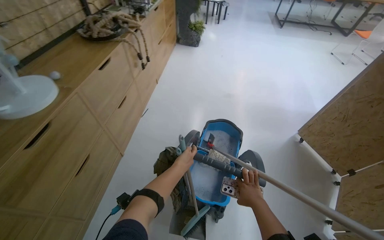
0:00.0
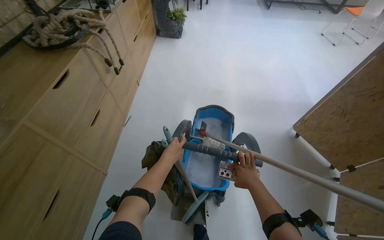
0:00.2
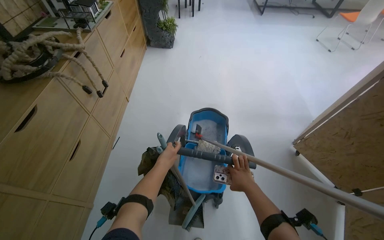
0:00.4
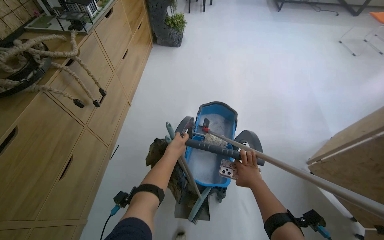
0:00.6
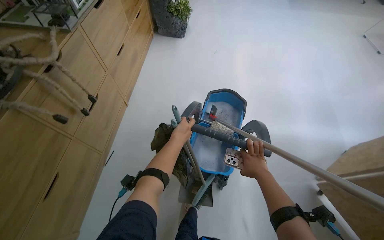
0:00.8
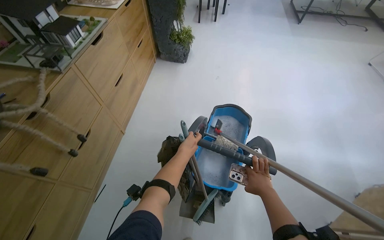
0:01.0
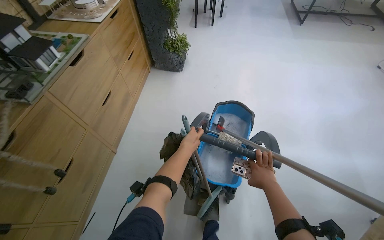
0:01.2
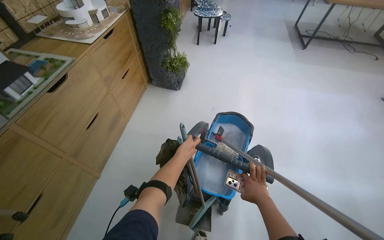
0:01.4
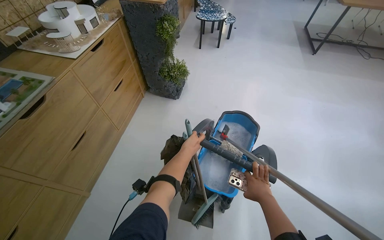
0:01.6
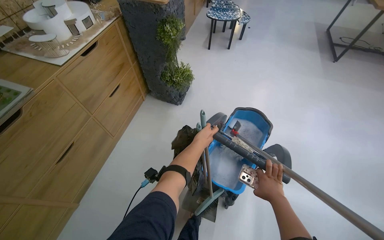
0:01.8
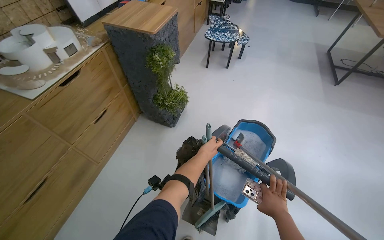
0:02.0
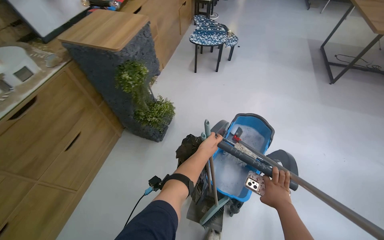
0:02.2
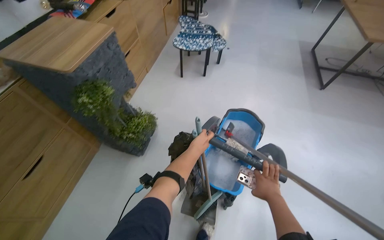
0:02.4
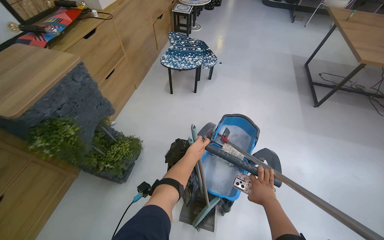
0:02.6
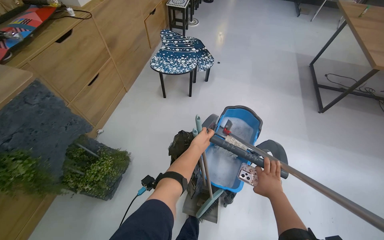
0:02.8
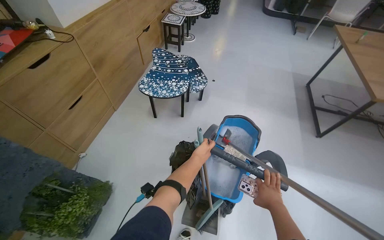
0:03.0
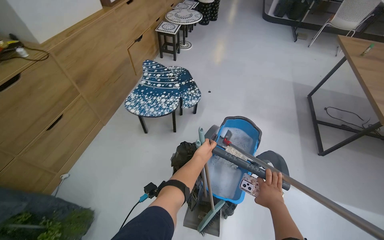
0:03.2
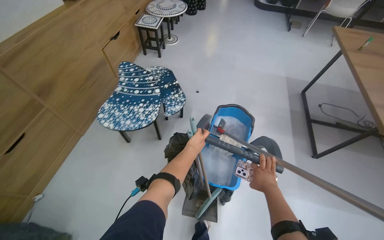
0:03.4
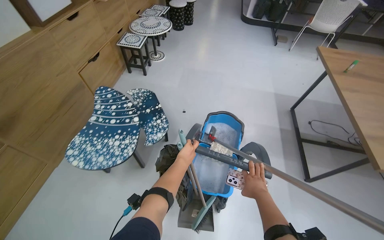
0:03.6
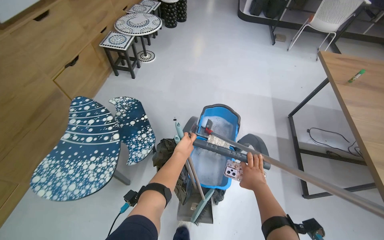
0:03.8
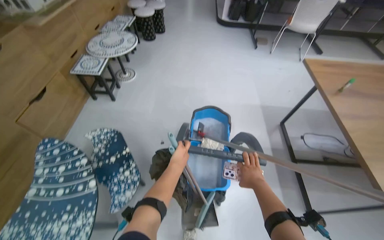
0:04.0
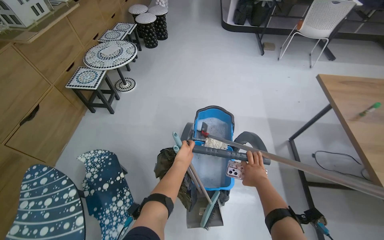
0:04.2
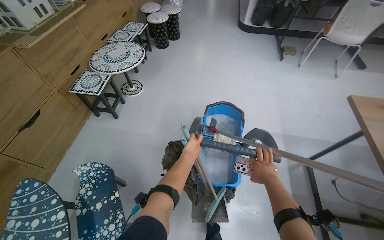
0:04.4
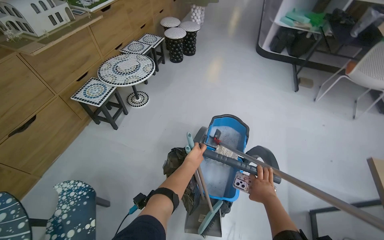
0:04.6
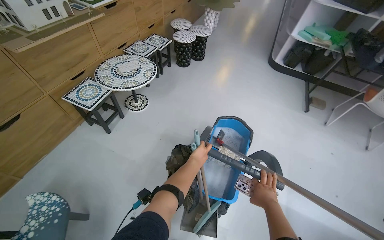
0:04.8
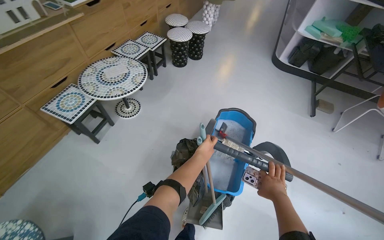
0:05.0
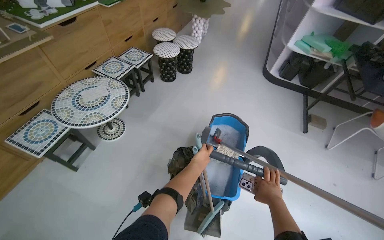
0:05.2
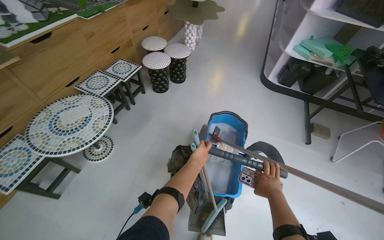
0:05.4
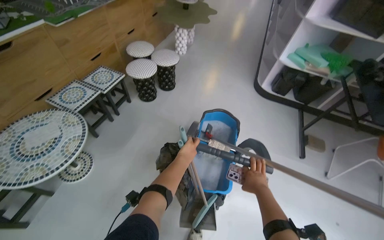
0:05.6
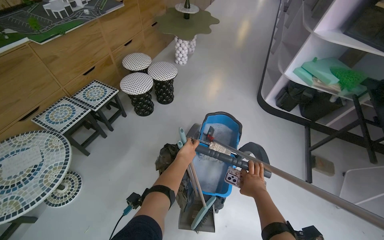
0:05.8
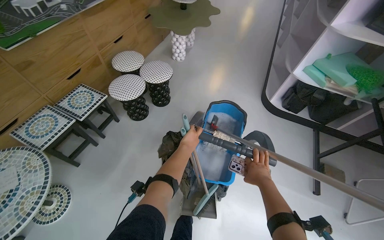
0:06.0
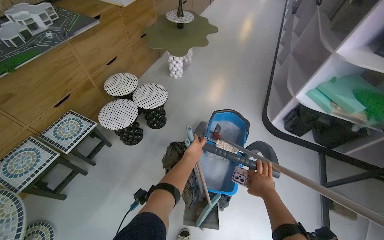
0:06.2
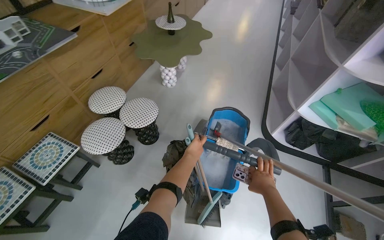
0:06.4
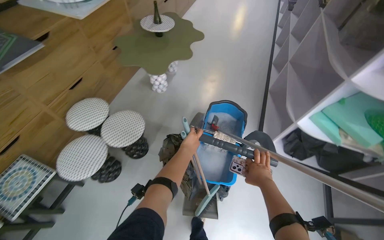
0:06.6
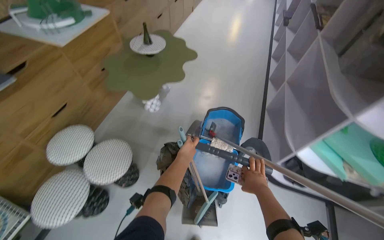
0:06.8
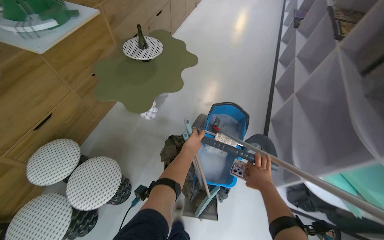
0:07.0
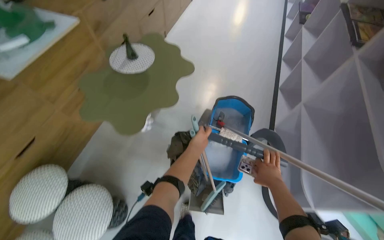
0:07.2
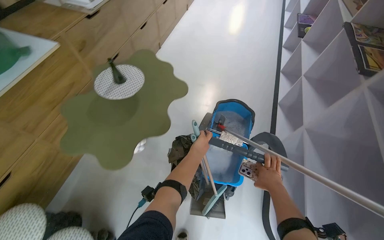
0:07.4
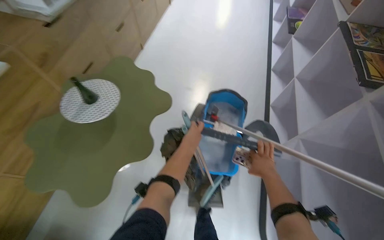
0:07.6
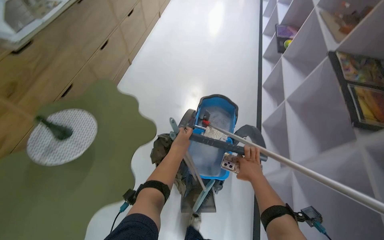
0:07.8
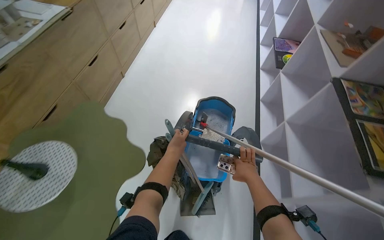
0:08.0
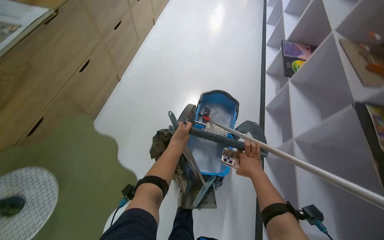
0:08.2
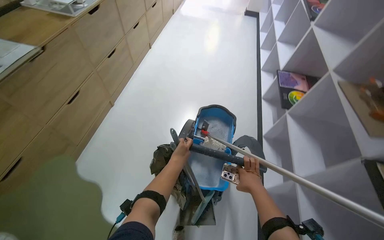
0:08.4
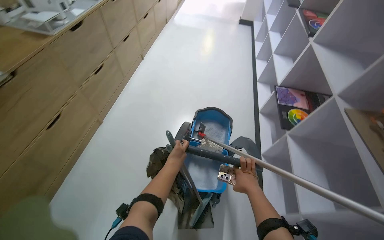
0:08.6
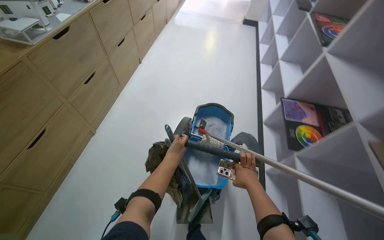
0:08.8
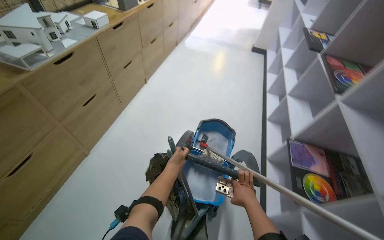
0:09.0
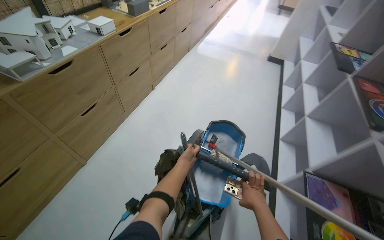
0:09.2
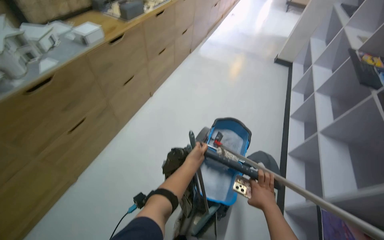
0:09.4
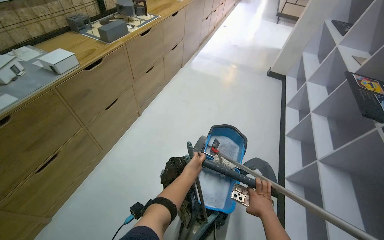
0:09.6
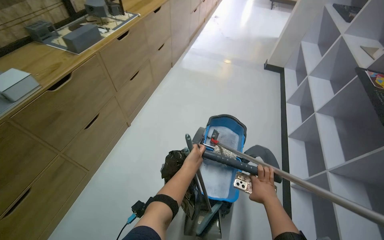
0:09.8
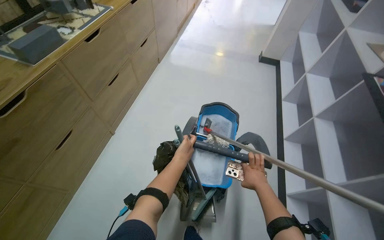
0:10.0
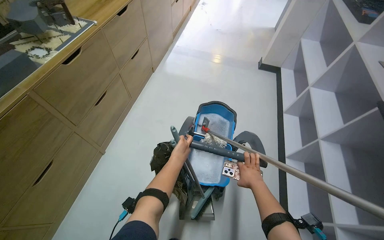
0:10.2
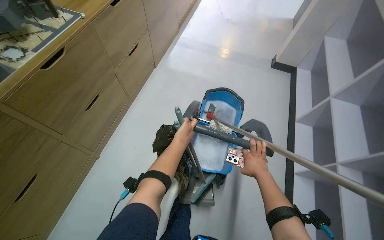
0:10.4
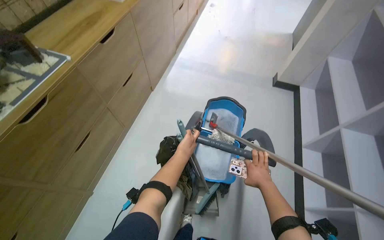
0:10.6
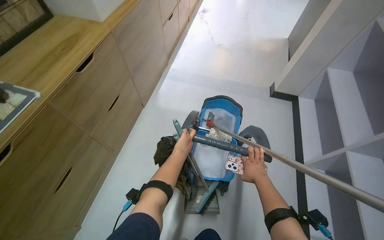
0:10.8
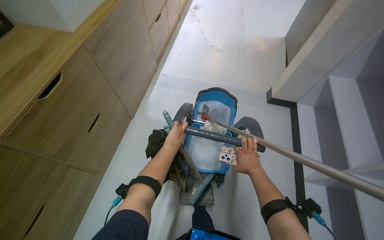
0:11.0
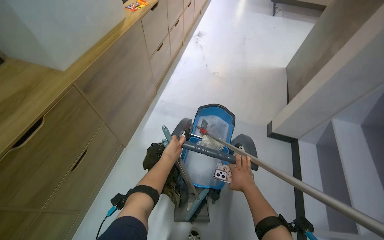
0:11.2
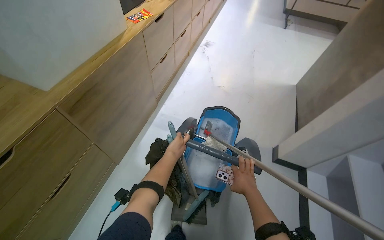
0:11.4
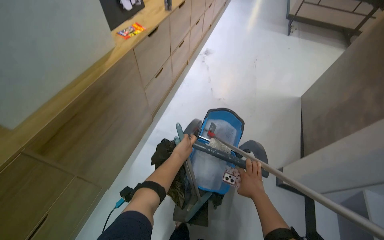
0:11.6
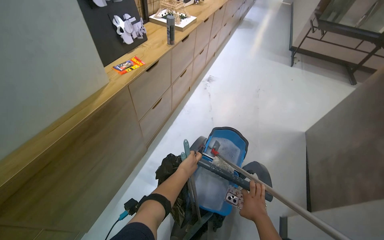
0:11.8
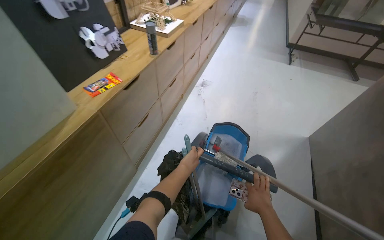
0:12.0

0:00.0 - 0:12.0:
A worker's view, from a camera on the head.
Job: preparing cleaning supplies.
The whole recording: Transporting cleaning cart. The worker pushes a cleaning cart through the office space.
0:00.0 - 0:01.6: The camera is carried about 2 m.
0:01.6 - 0:03.0: The camera is carried approximately 1.5 m.
0:03.0 - 0:04.4: The camera travels some 1.5 m.
0:04.4 - 0:06.0: The wearer moves roughly 2 m.
0:06.0 - 0:07.6: The camera travels some 1.5 m.
0:07.6 - 0:09.0: The camera is carried about 1.5 m.
0:09.0 - 0:10.4: The camera travels some 1.5 m.
0:10.4 - 0:12.0: The wearer moves some 2 m.

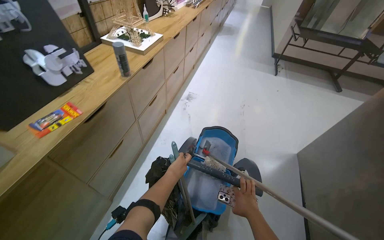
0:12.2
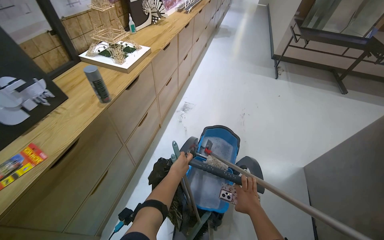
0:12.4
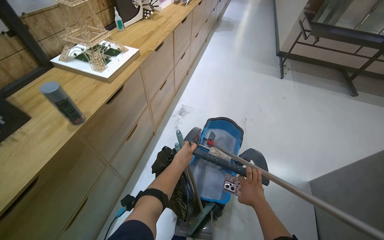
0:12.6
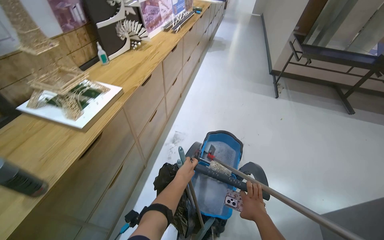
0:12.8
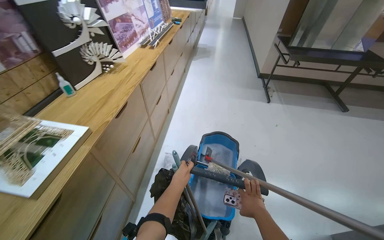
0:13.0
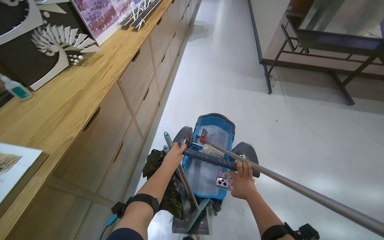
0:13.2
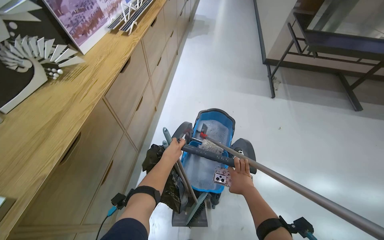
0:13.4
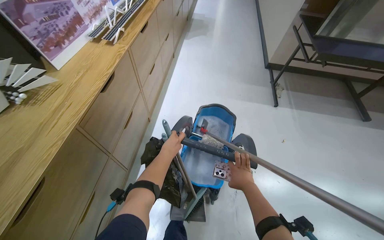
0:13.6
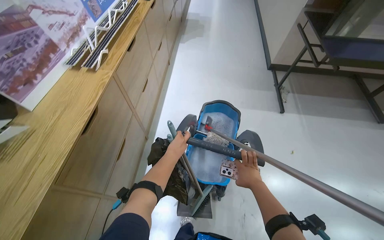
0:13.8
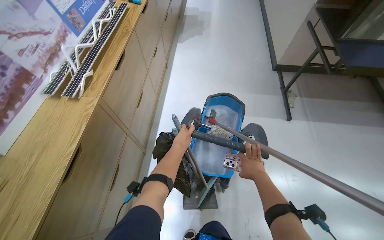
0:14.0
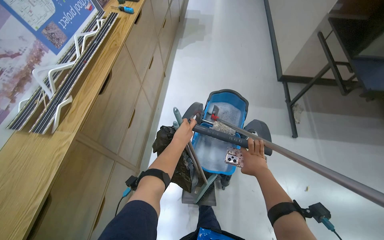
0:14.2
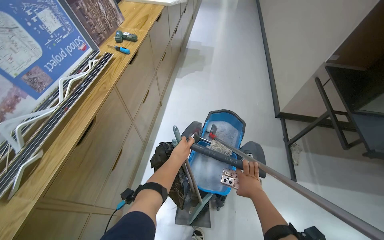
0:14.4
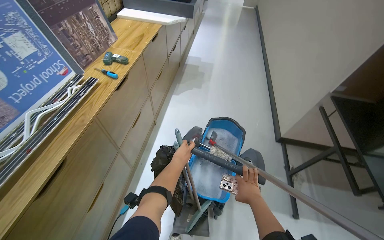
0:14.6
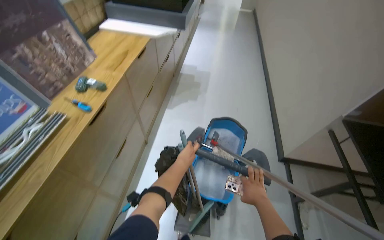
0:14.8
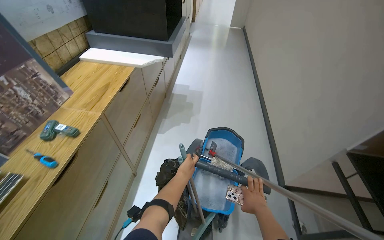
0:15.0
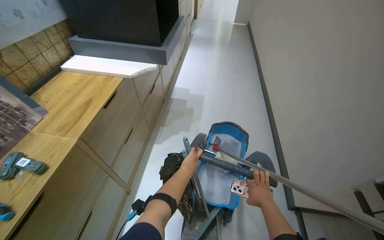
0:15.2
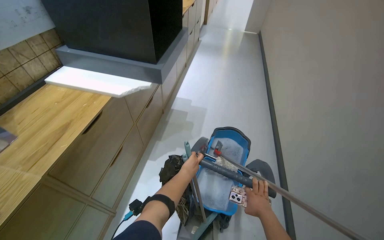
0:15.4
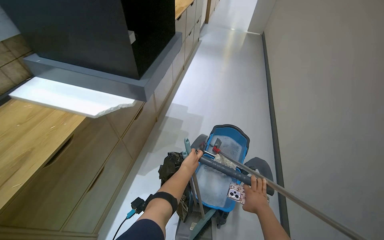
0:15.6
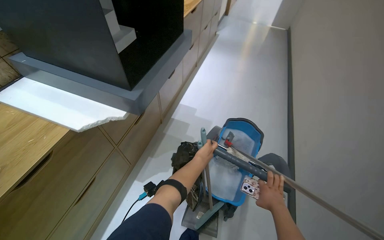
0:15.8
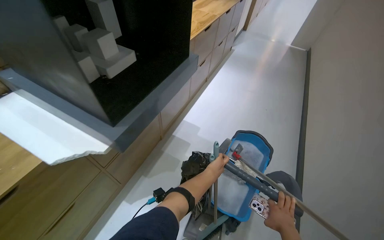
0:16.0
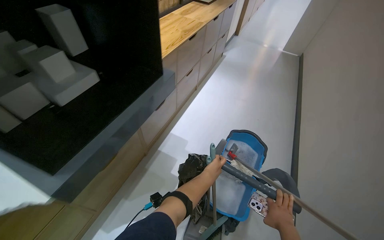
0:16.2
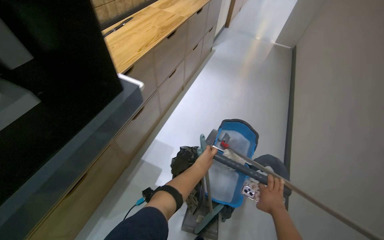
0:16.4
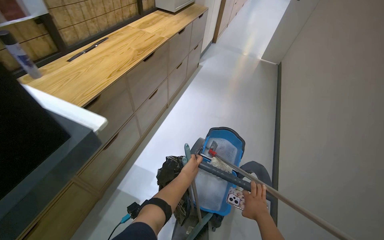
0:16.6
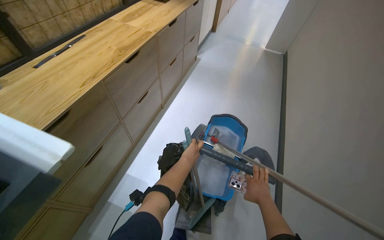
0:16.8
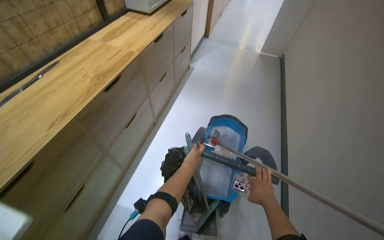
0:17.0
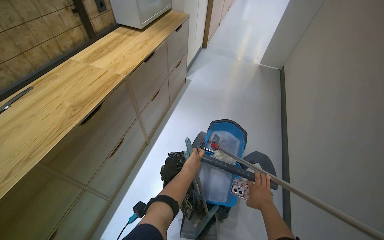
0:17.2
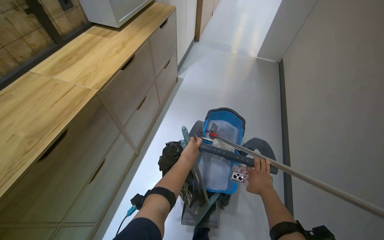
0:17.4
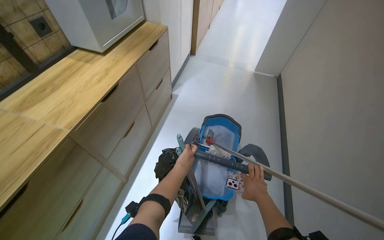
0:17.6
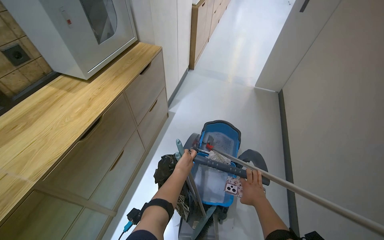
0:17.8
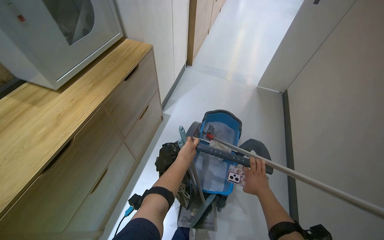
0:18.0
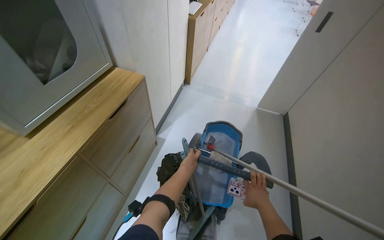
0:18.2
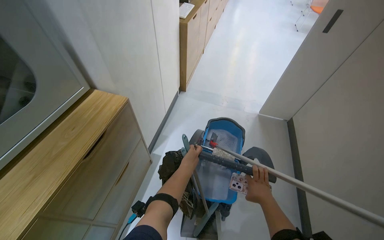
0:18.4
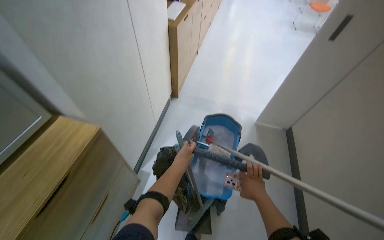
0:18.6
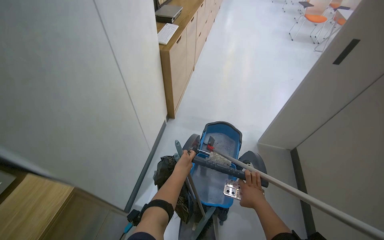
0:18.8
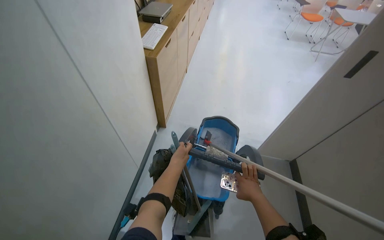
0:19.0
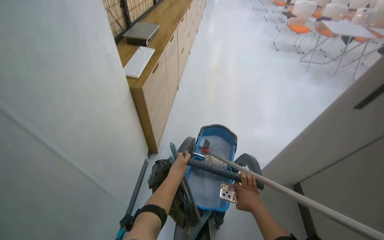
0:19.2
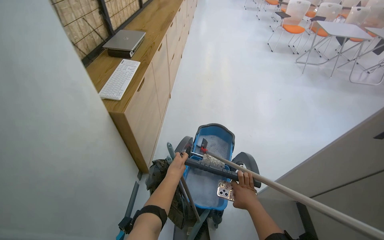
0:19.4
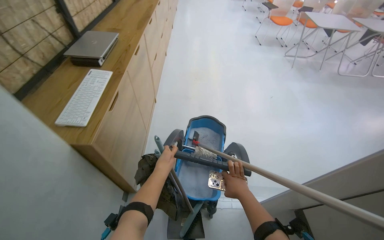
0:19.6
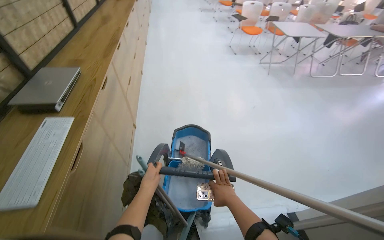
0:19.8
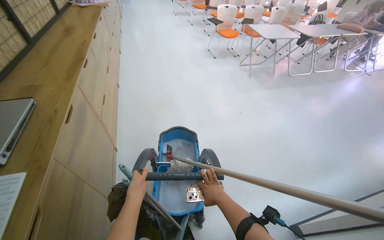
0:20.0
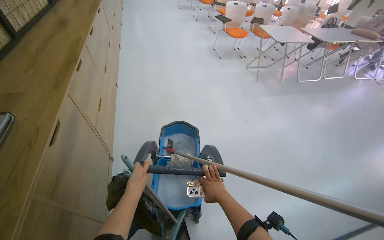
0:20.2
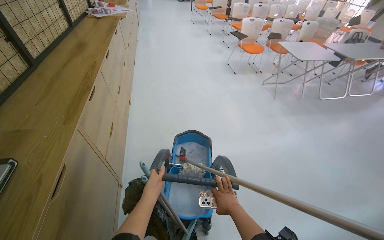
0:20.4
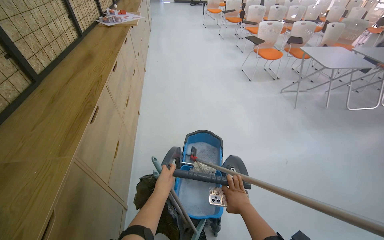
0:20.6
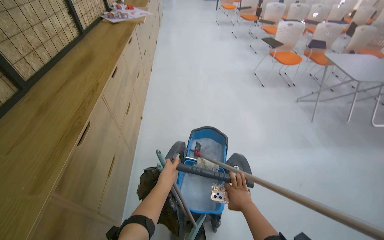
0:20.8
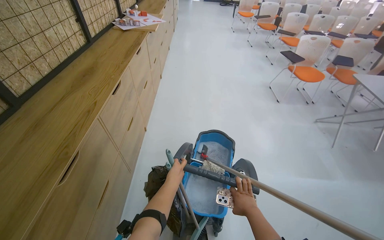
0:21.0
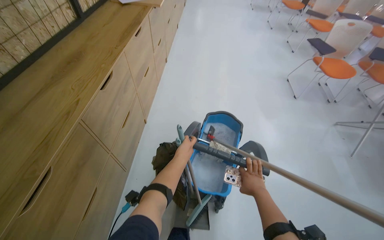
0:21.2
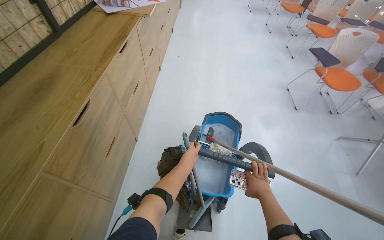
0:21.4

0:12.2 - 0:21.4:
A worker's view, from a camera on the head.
Job: preparing cleaning supplies.
The whole recording: Transporting cleaning cart. The worker pushes a cleaning cart through the office space.
0:13.8 - 0:15.2: The camera travels roughly 1.5 m.
0:15.2 - 0:16.8: The camera travels roughly 1.5 m.
0:16.8 - 0:18.4: The camera travels roughly 2 m.
0:18.4 - 0:19.8: The wearer moves some 1.5 m. The wearer looks roughly 25 degrees further to the right.
0:19.8 - 0:21.4: The camera is carried some 2 m.
